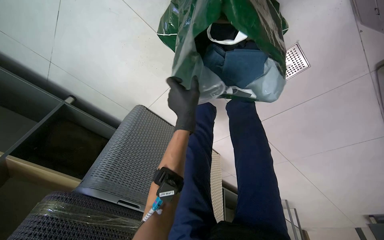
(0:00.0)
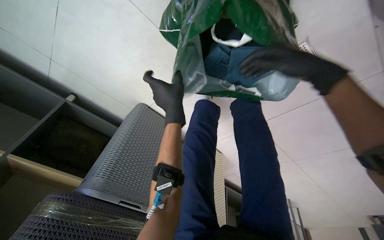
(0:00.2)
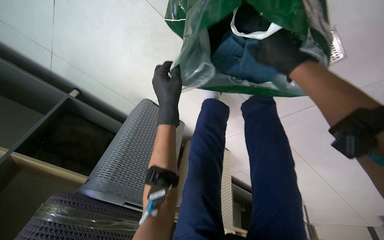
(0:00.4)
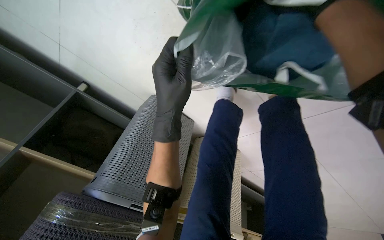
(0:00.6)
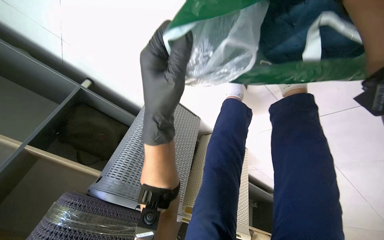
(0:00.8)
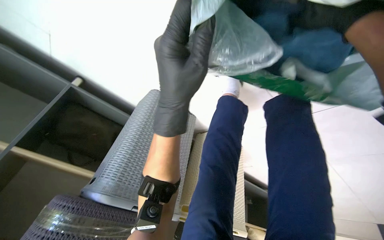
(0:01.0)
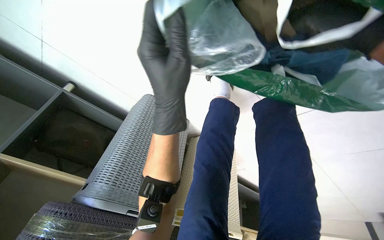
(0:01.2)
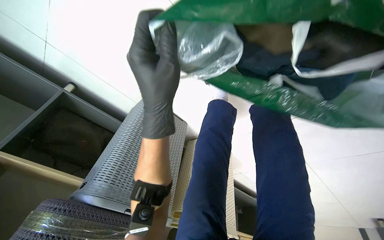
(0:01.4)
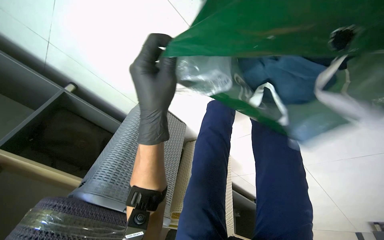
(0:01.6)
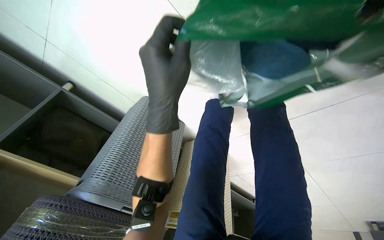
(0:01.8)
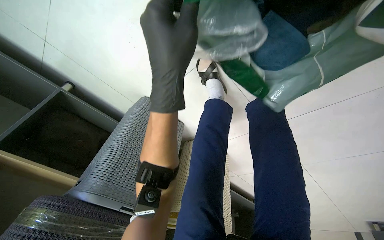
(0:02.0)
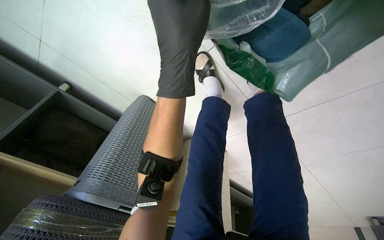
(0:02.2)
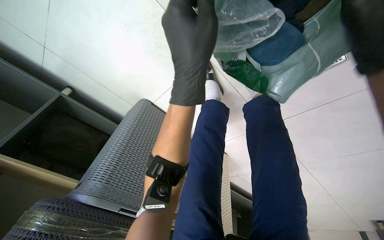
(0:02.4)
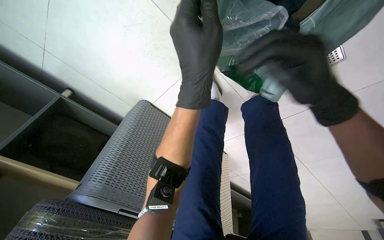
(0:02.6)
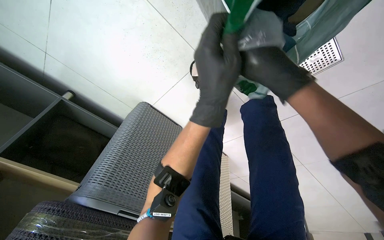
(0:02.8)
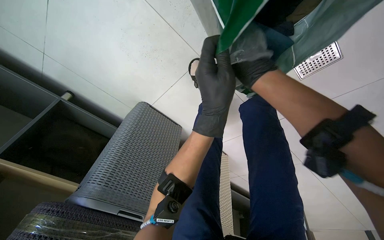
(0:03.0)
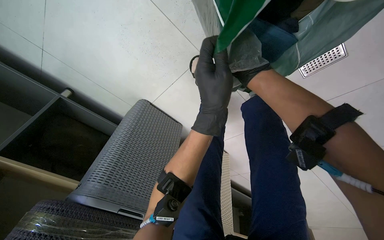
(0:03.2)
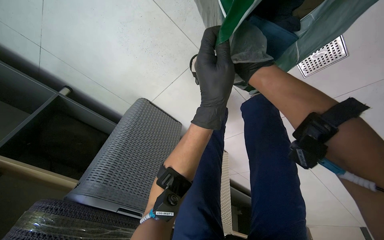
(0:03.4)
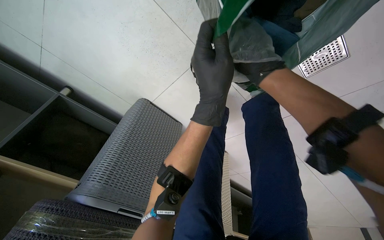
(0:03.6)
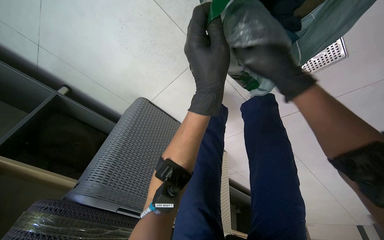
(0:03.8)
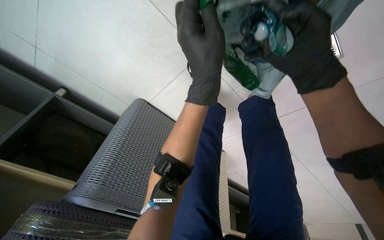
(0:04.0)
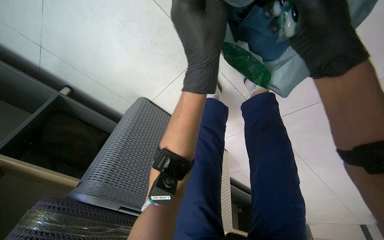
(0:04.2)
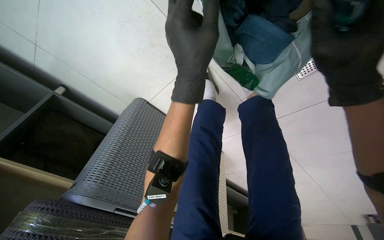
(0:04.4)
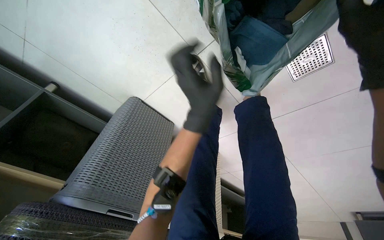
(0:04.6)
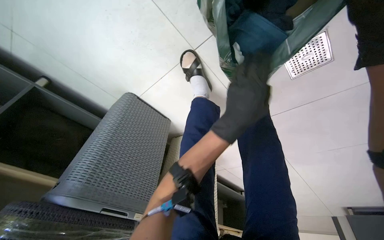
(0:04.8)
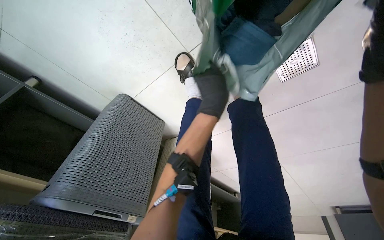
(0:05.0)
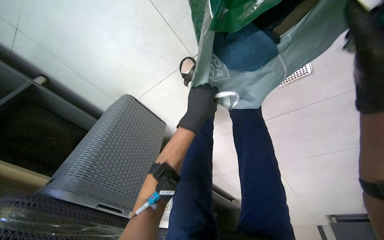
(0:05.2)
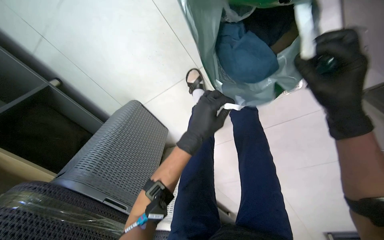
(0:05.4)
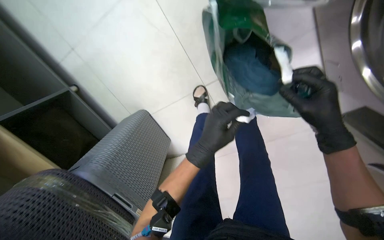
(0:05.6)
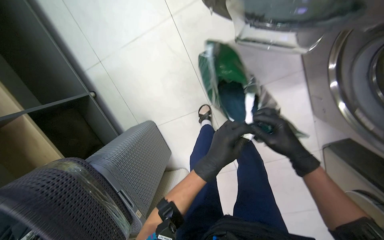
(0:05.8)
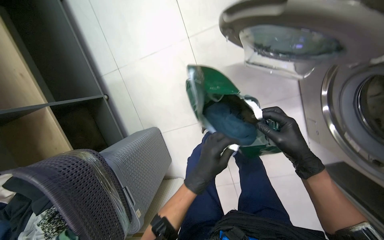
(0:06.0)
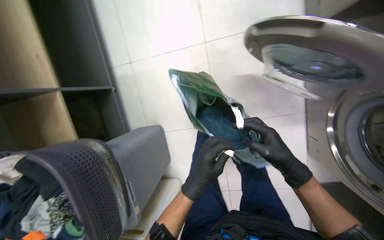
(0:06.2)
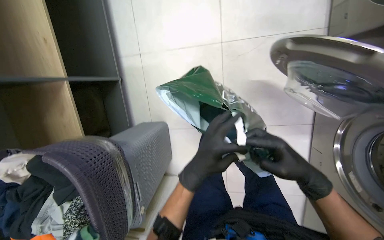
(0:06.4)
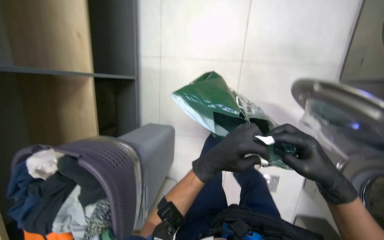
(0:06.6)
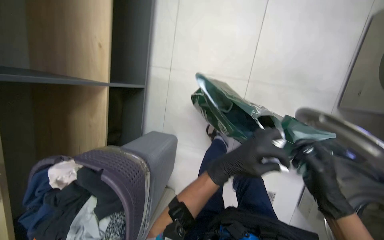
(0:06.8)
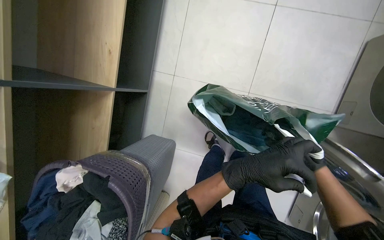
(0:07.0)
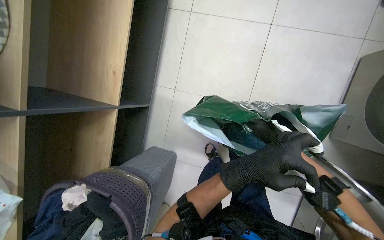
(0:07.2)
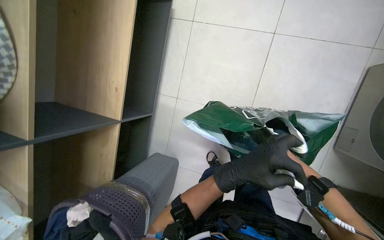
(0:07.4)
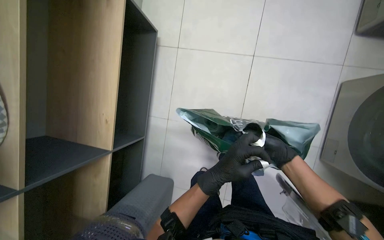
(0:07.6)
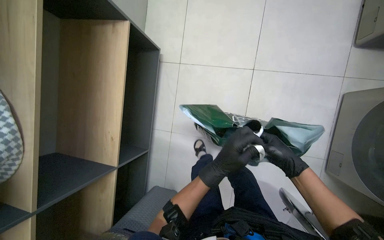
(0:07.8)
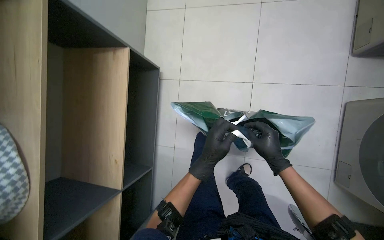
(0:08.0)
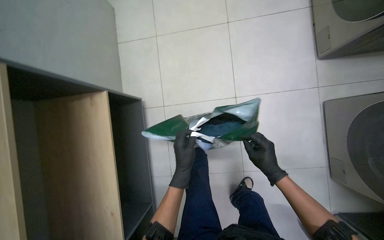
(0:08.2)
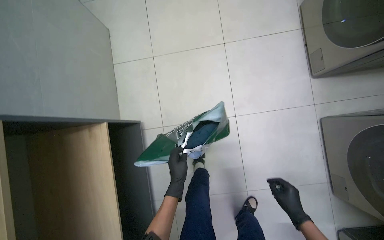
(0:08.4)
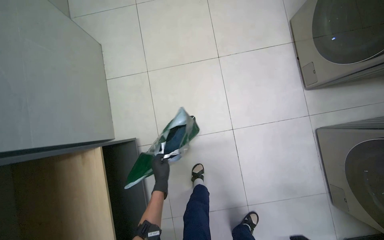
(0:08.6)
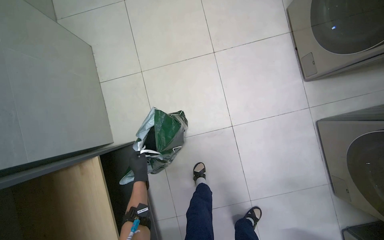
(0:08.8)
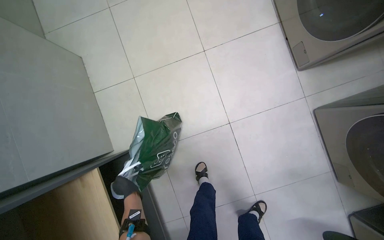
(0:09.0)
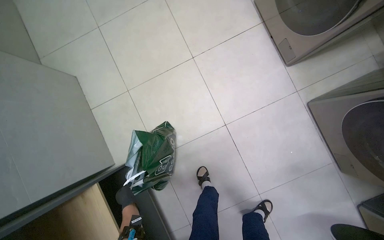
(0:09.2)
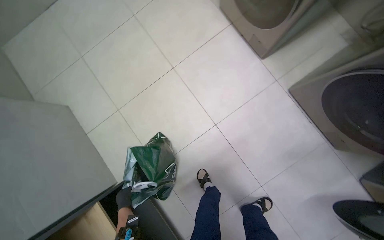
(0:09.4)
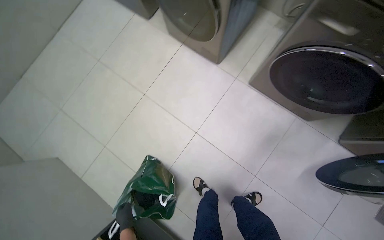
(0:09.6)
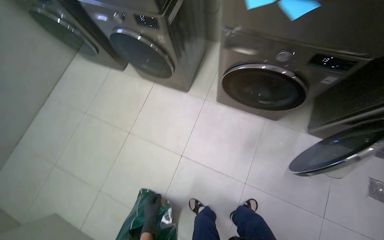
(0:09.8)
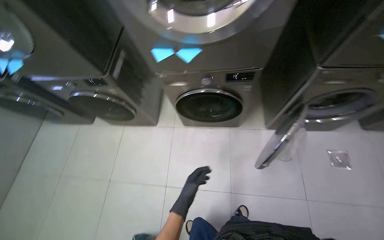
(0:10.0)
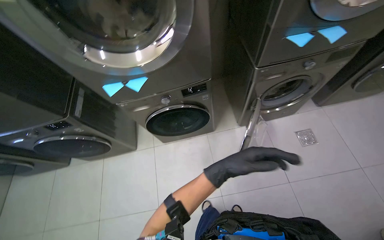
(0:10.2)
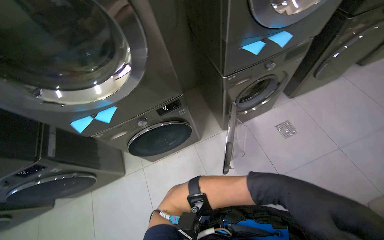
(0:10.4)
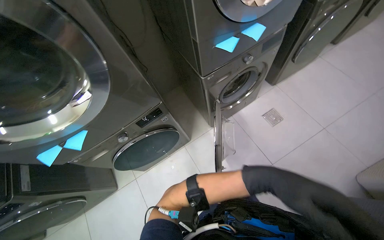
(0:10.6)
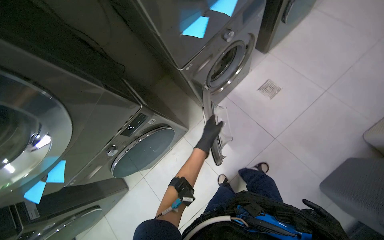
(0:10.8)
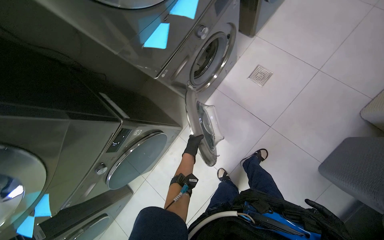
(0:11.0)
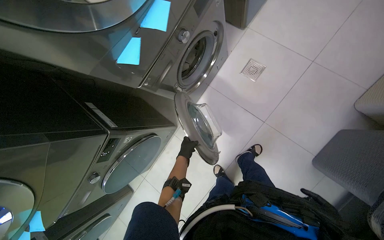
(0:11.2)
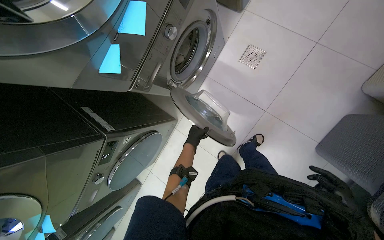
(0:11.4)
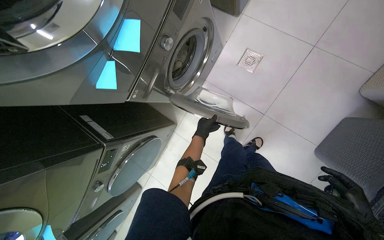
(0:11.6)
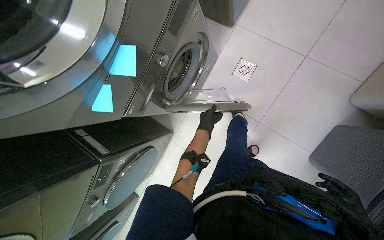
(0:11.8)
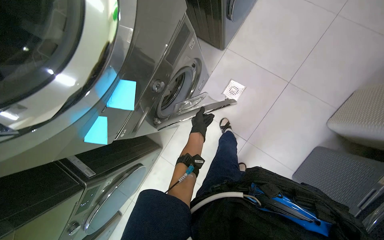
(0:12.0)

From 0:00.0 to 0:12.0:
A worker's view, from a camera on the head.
Job: managing laundry.
The whole recording: Loading and unloading laundry. The worker transfers laundry between machines, then loads and unloads clothes from machines into a bag.
From 0:04.4 to 0:06.0: The wearer moves approximately 50 cm. The wearer looks about 30 degrees further upward.
From 0:06.0 to 0:07.6: The head travels roughly 50 cm.
From 0:07.6 to 0:09.0: The wearer moves roughly 50 cm. The scene rotates counterclockwise by roughly 25 degrees.
From 0:09.0 to 0:10.4: The wearer moves approximately 90 cm. The head turns to the right by some 90 degrees. The view tips upward by some 35 degrees.
From 0:10.4 to 0:12.0: The camera is carried roughly 70 cm. The camera pitches downward, by roughly 20 degrees. Everything in view rotates roughly 35 degrees counterclockwise.

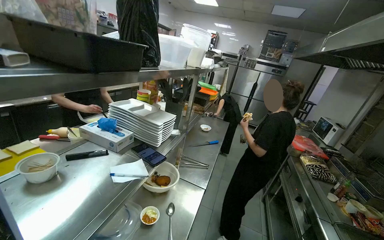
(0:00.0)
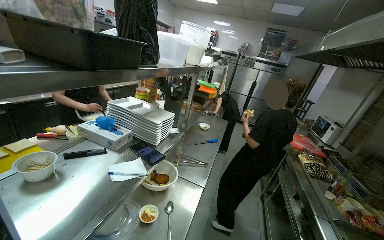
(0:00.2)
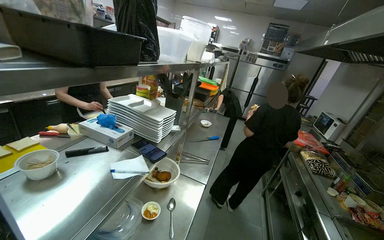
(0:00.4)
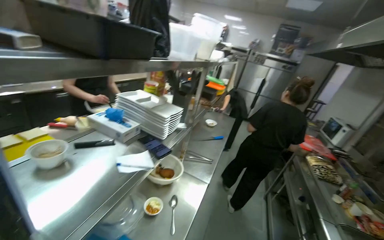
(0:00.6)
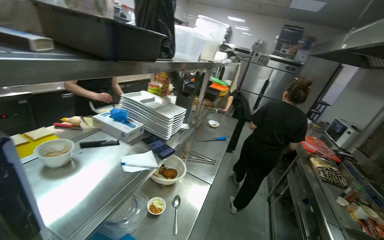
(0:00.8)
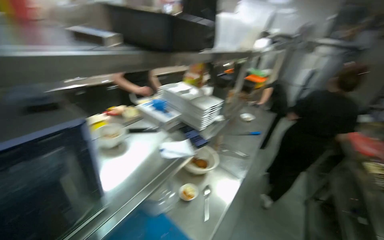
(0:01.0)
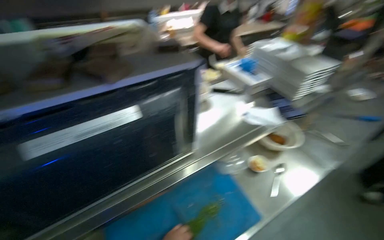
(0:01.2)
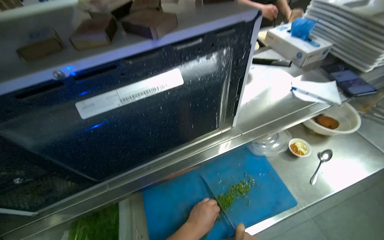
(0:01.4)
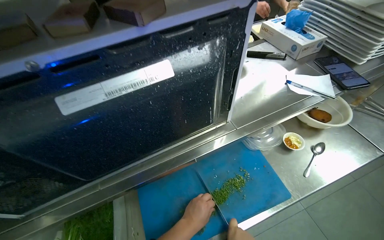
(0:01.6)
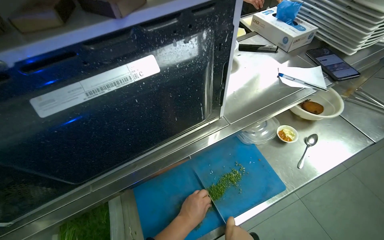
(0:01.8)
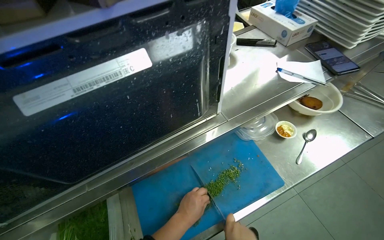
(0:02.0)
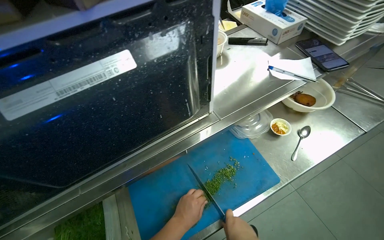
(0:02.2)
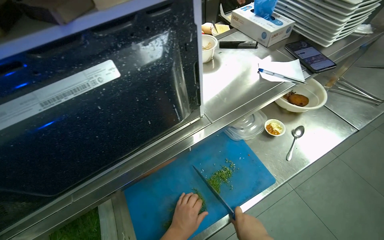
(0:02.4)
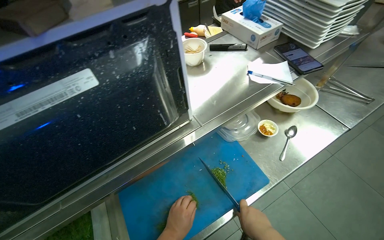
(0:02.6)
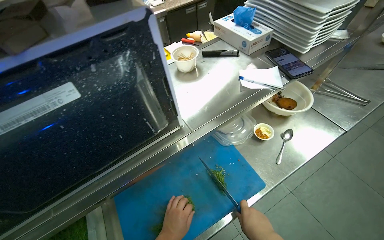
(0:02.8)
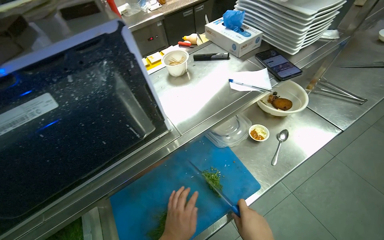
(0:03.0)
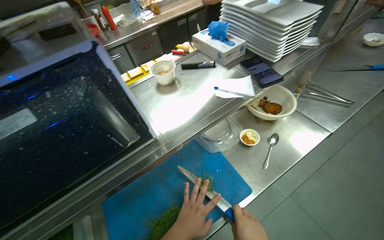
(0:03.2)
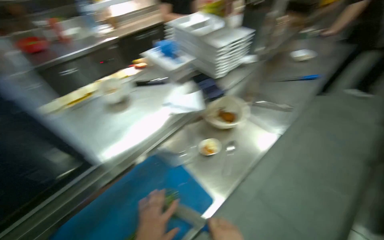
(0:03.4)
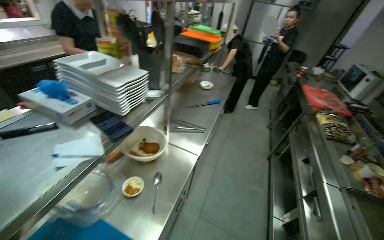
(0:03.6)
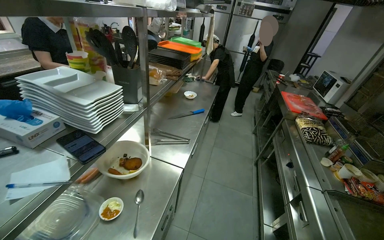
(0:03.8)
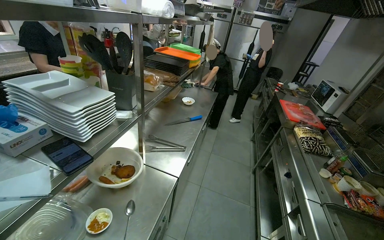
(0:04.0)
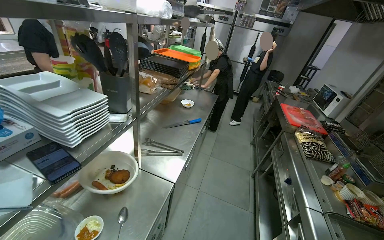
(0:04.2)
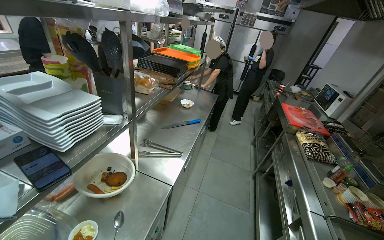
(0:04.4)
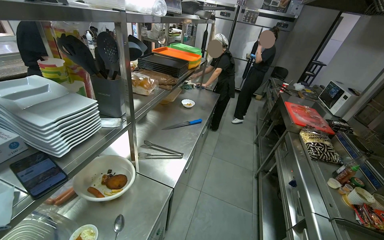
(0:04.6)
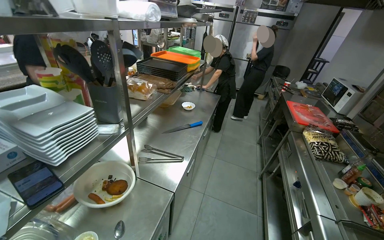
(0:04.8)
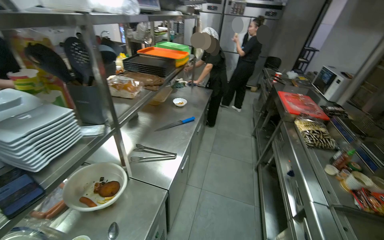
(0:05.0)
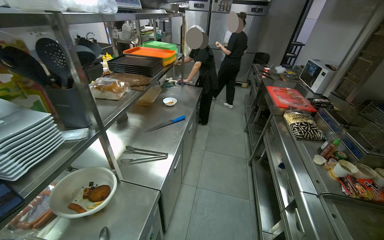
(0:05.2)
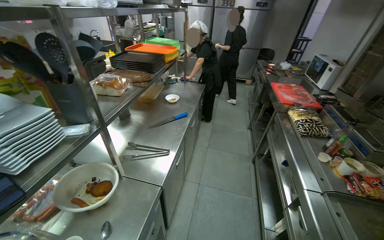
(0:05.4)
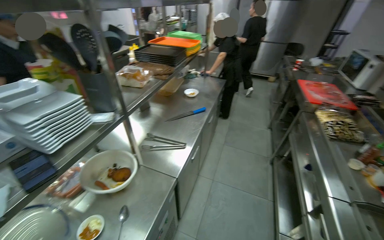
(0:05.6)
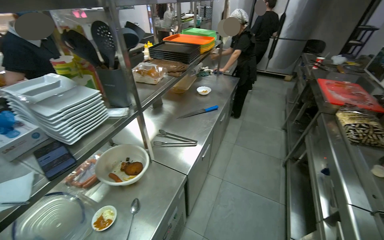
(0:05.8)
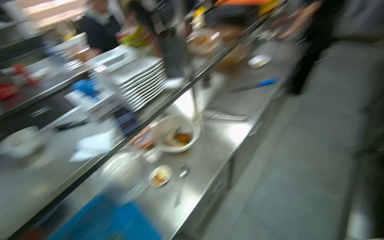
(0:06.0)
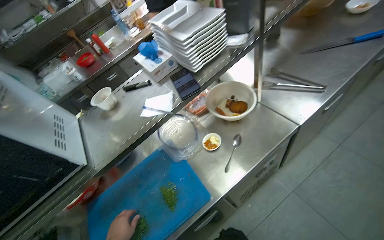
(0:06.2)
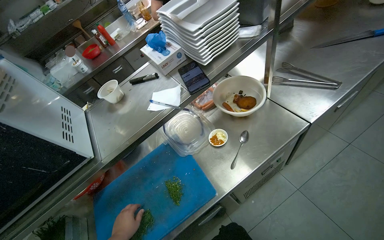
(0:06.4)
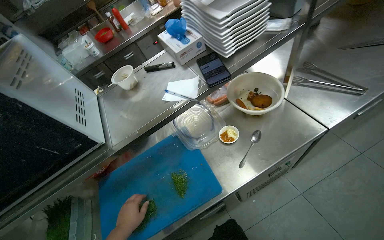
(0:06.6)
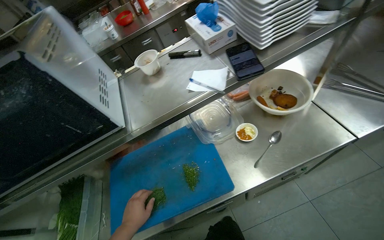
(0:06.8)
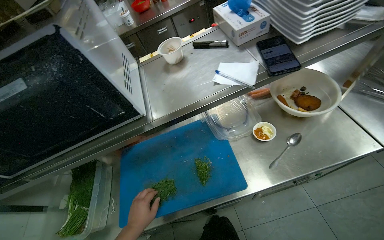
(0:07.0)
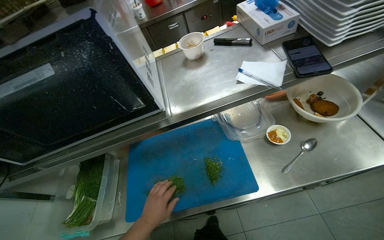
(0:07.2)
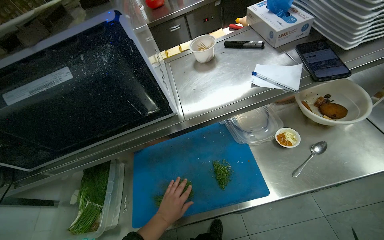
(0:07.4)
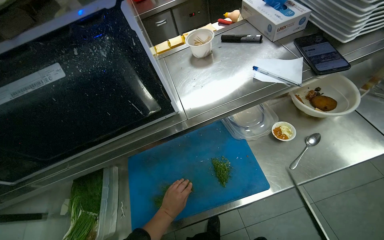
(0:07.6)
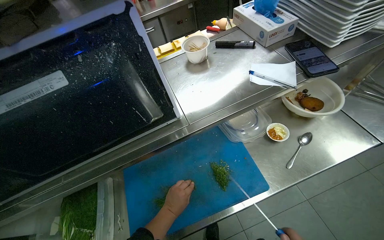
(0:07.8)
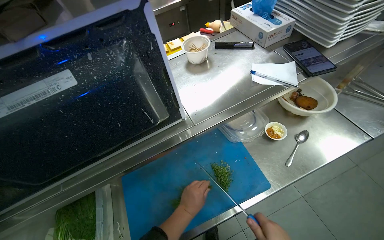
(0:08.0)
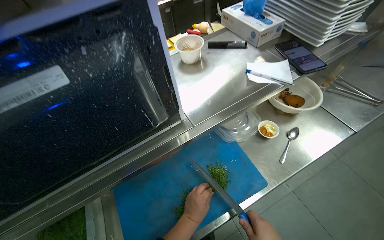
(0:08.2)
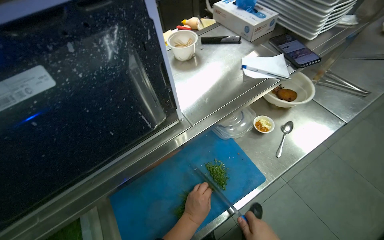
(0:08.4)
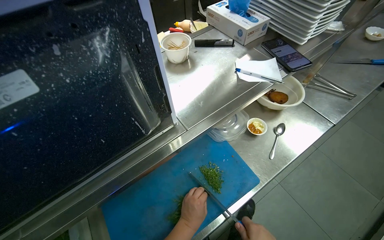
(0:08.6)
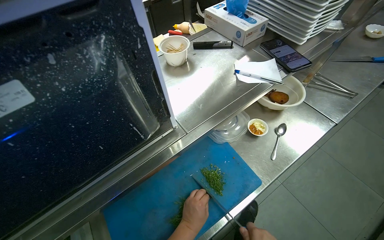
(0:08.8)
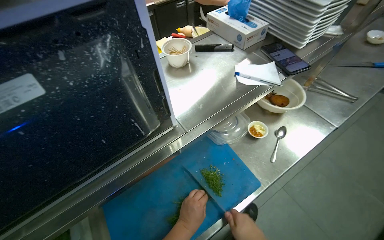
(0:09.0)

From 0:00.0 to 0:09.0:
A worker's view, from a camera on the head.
Job: preparing food.
The whole recording: Chopping fresh herbs on board. The worker chops fresh herbs on a blue cutting board with a knife.
From 0:00.0 to 0:01.6: The head rotates approximately 50 degrees to the left. The view tilts about 25 degrees downward.
From 0:03.0 to 0:04.4: The head turns to the right by roughly 40 degrees. The view tips upward by roughly 20 degrees.
From 0:04.4 to 0:06.0: The camera is aimed approximately 25 degrees further to the left. The view tips downward by approximately 15 degrees.
From 0:06.0 to 0:07.6: The wearer's head swings roughly 30 degrees to the left. The wearer looks approximately 25 degrees further downward.
From 0:07.6 to 0:09.0: The view pans to the right by about 15 degrees.
